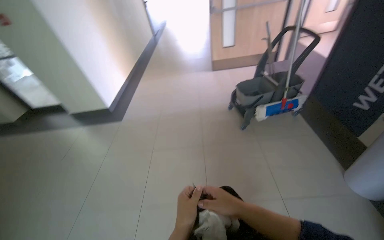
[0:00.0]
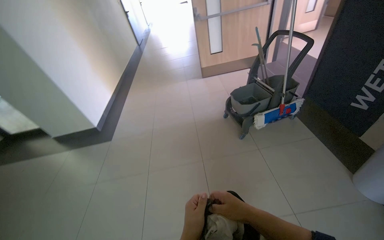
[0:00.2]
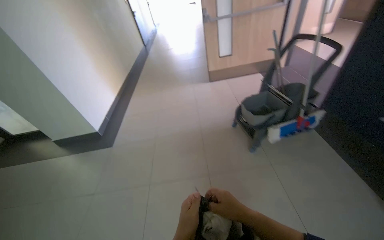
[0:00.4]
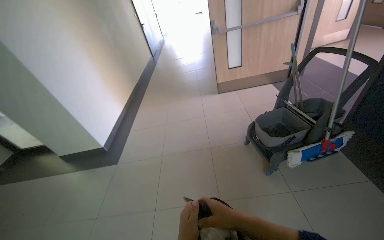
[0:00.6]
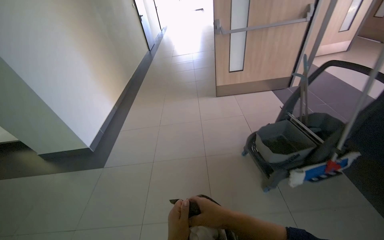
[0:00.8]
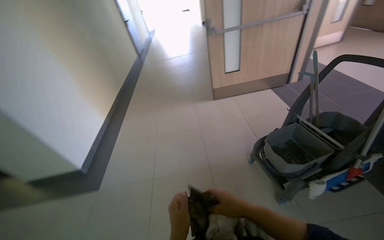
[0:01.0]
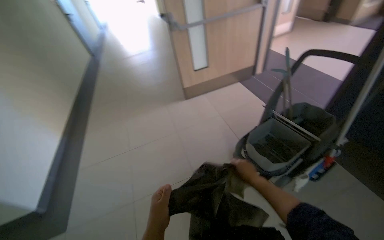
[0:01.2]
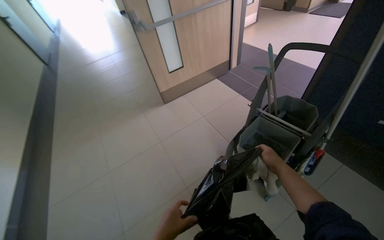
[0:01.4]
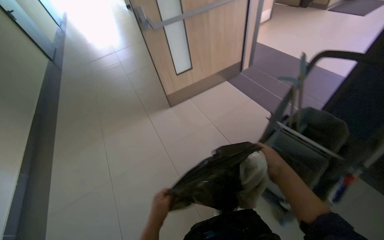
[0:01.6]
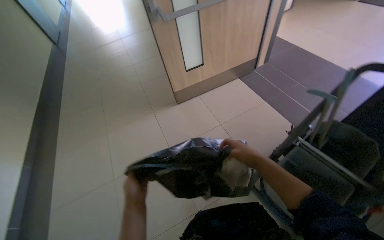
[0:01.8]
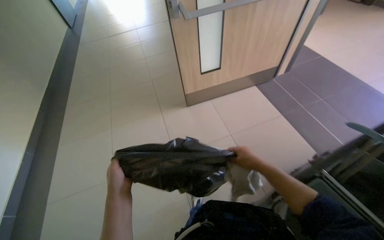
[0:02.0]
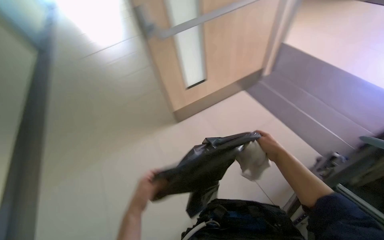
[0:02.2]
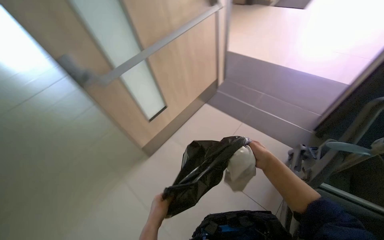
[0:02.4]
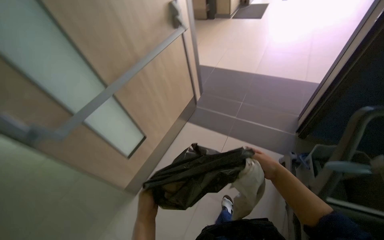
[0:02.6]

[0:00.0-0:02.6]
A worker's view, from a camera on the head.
Job: organizing items.
The whole recording: Organizing cleaning cart supplies. The worker puts items into the cleaning cart and replaces a trash bag.
0:00.0 to 0:01.2: The wearer moves approximately 1 m. The head rotates roughly 20 degrees to the right.
0:01.2 to 0:02.6: The camera is carried about 90 cm.

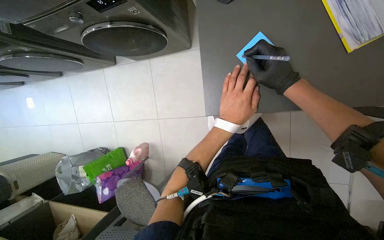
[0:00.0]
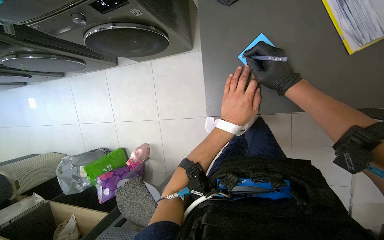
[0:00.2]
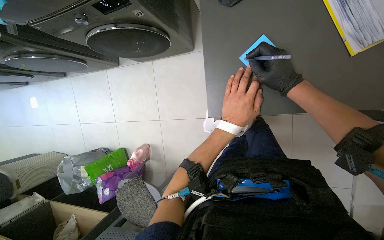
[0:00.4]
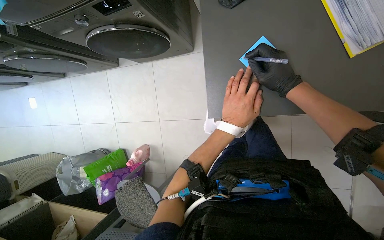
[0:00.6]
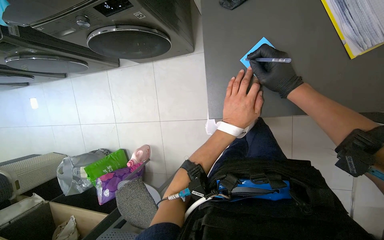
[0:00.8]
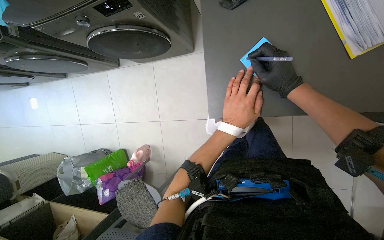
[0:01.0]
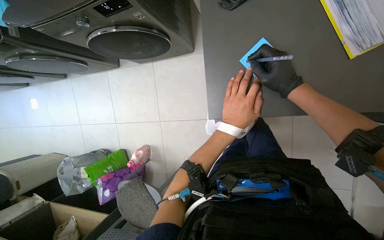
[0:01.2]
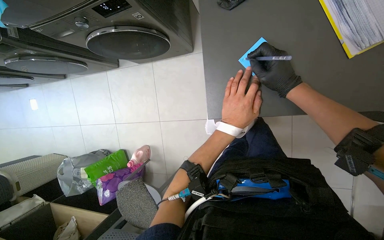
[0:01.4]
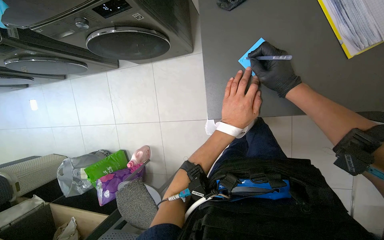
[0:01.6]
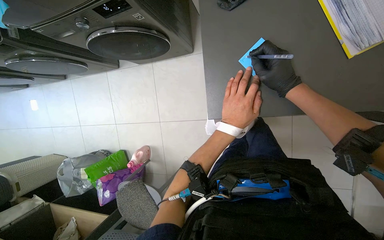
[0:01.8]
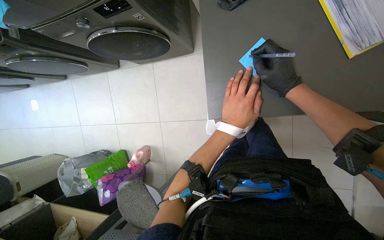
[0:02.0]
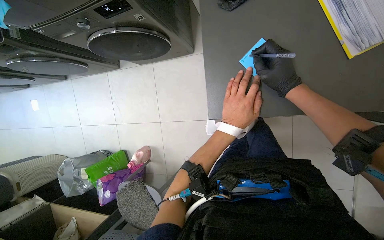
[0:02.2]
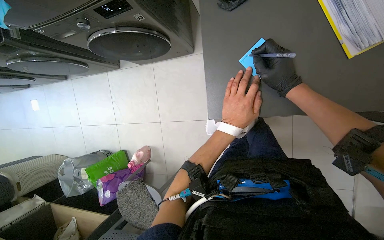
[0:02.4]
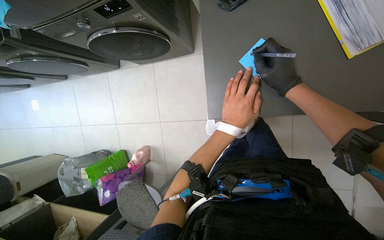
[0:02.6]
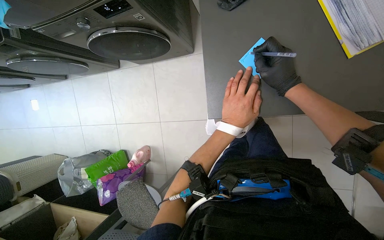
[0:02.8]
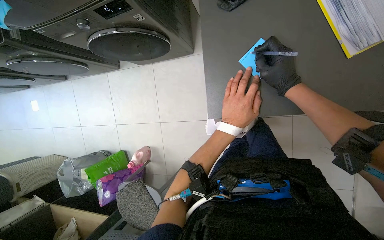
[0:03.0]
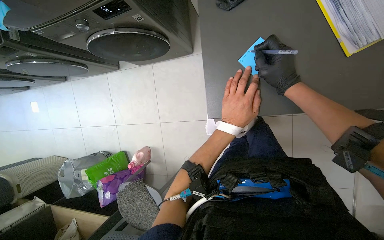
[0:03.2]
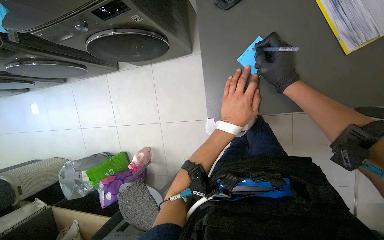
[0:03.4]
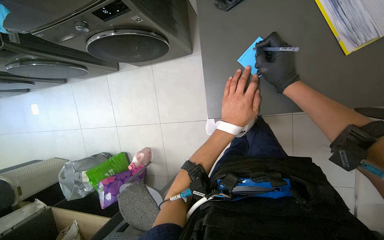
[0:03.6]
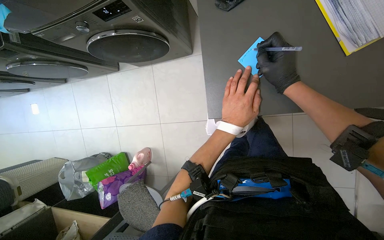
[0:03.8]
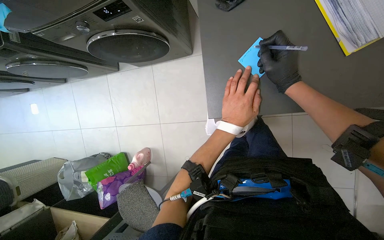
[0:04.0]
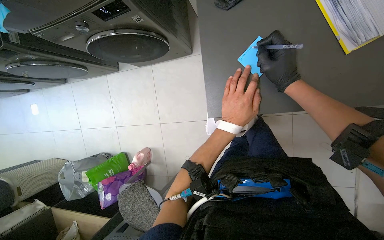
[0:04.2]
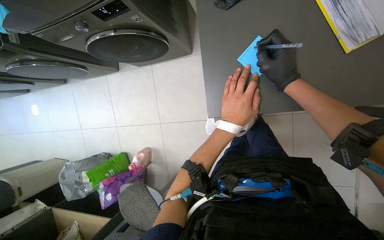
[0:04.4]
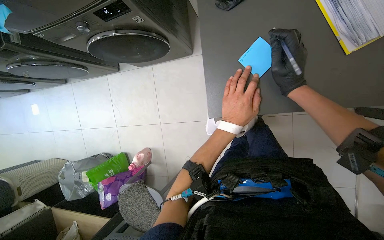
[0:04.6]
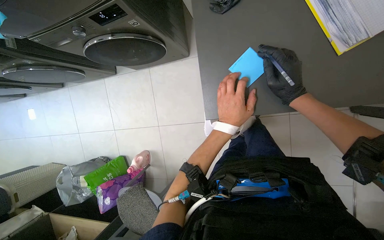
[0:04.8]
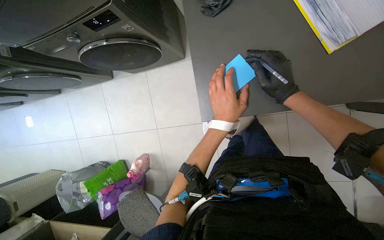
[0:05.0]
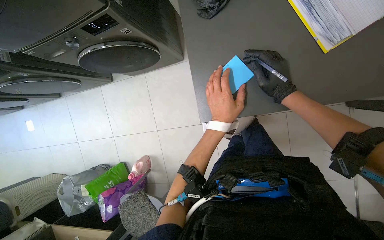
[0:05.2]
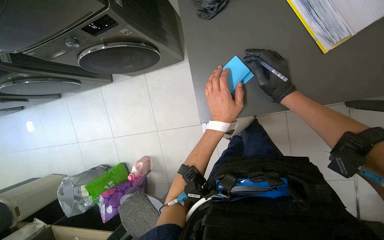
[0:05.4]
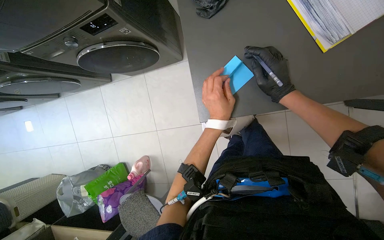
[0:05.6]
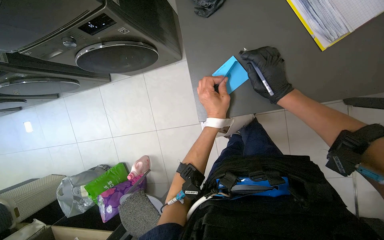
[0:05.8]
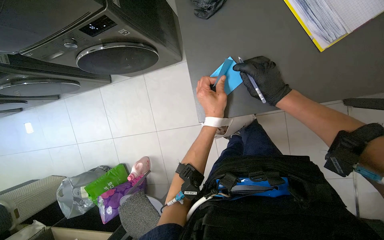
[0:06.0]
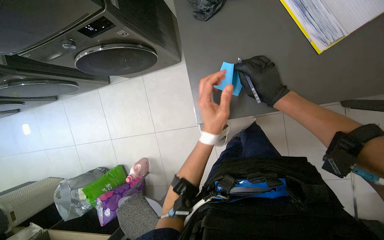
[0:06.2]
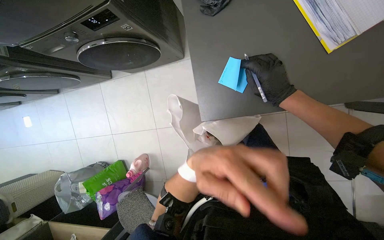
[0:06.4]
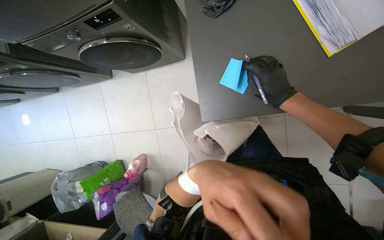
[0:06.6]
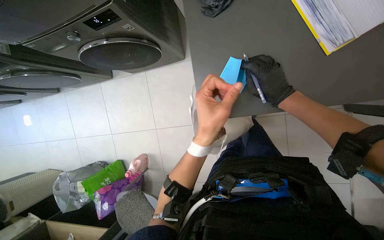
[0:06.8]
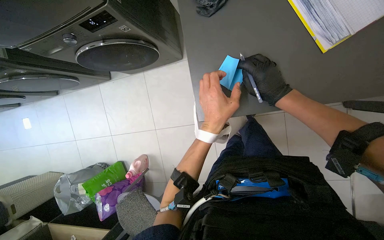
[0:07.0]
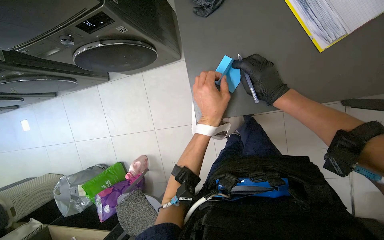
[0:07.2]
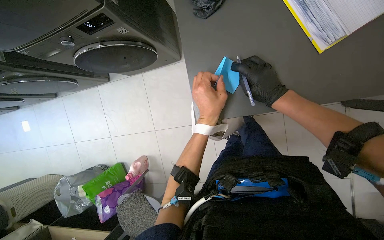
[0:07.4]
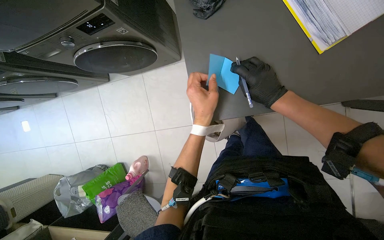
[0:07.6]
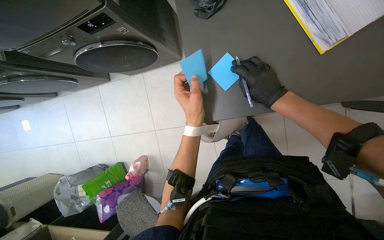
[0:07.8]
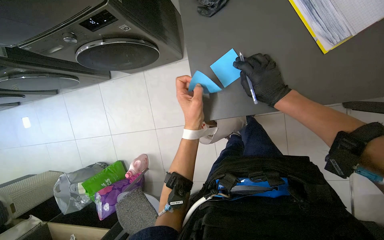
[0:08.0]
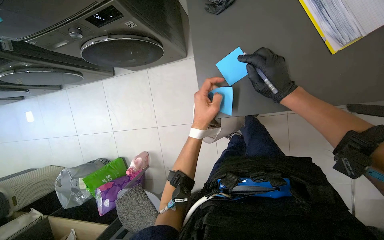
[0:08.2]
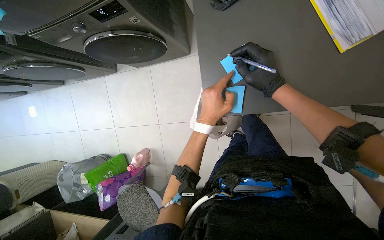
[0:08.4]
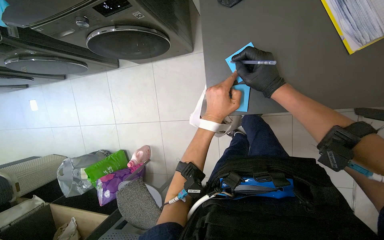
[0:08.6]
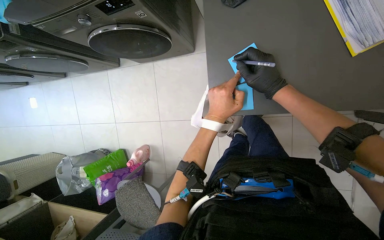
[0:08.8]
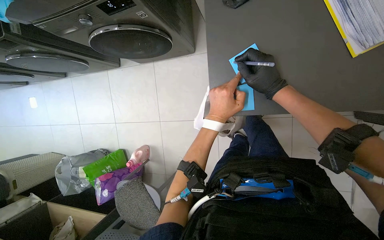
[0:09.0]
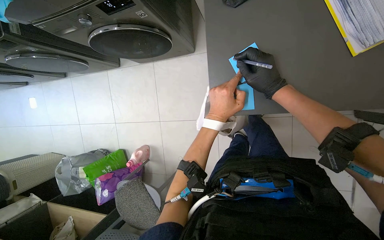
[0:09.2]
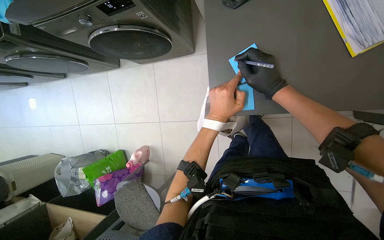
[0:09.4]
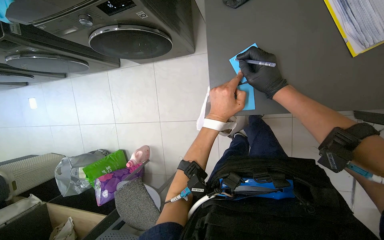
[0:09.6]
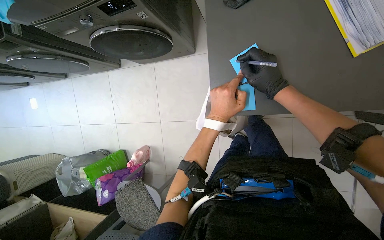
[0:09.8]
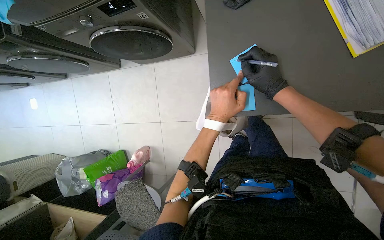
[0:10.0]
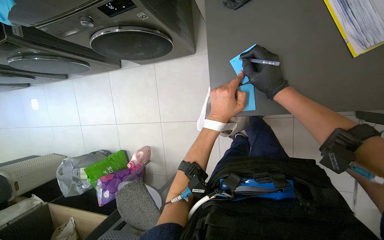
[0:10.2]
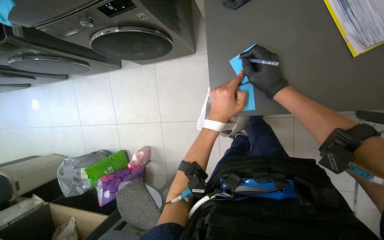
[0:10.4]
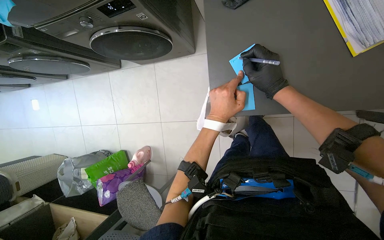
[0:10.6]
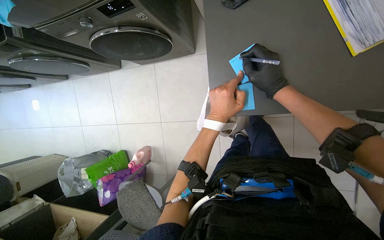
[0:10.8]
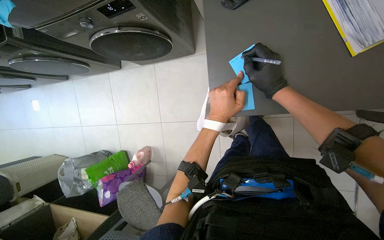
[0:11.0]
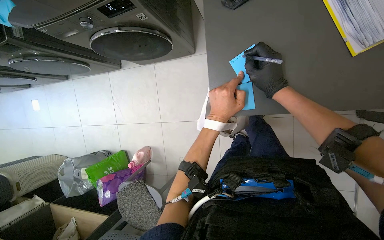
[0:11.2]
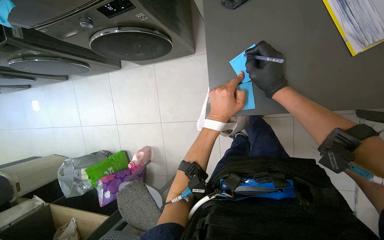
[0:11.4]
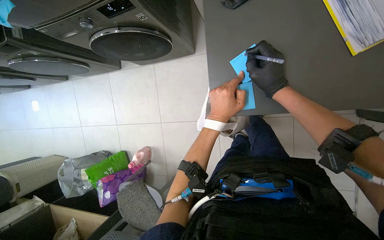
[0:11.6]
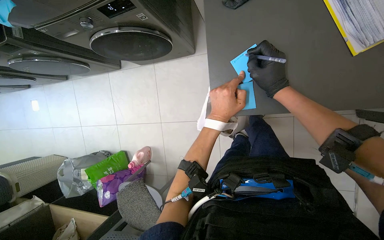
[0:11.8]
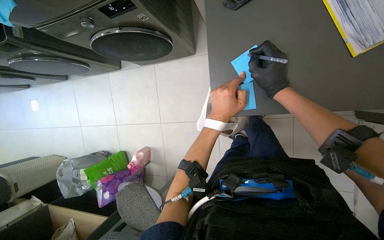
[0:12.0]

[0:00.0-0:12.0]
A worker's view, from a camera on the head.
Job: managing laundry.
The whole recording: Labeling machines with sticky notes. The worker writes on sticky notes, places them on the washing machines, and then collects them into a bag.
0:01.6 to 0:04.4: The hands stay in one place.
0:04.4 to 0:06.0: The hands make small movements and keep their place.
0:06.0 to 0:07.6: The left hand travels nearer to the camera and back again, some 15 cm each way.
0:07.6 to 0:09.0: The left hand moves farther from the camera, roughly 10 cm.
0:09.0 to 0:10.4: The hands work in one place, with small movements.
0:10.4 to 0:12.0: The hands keep their place.

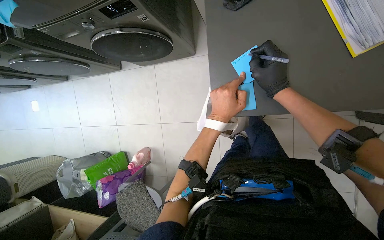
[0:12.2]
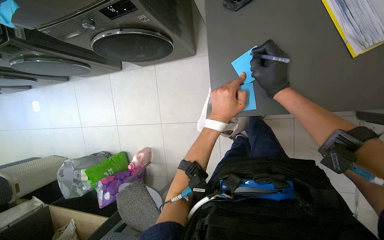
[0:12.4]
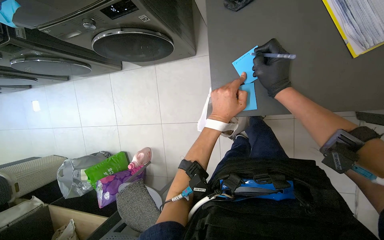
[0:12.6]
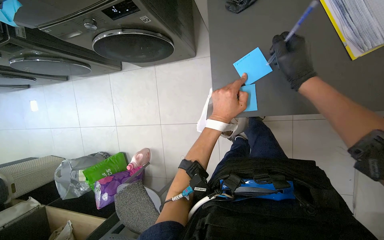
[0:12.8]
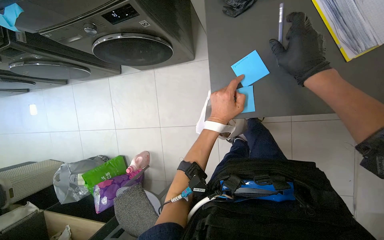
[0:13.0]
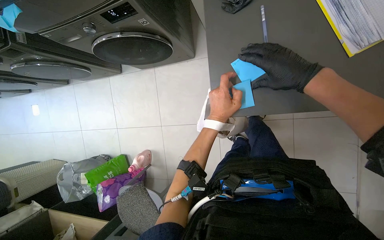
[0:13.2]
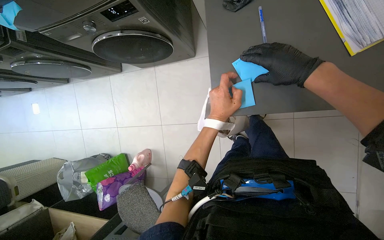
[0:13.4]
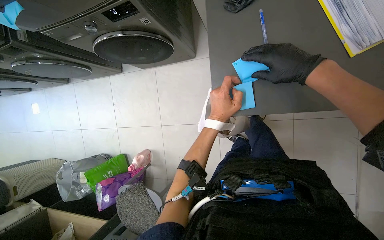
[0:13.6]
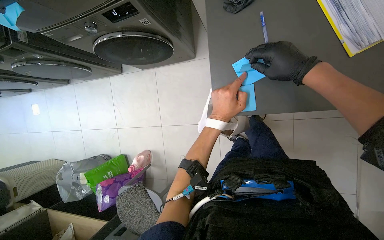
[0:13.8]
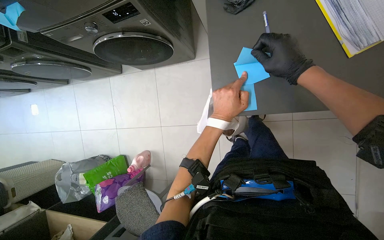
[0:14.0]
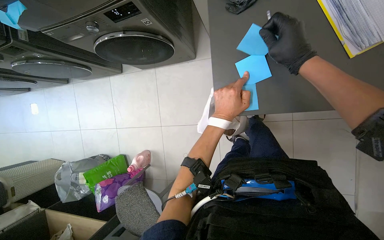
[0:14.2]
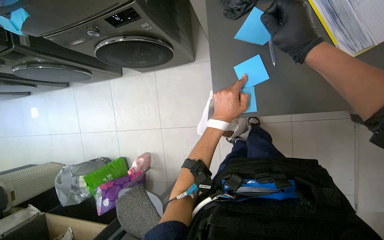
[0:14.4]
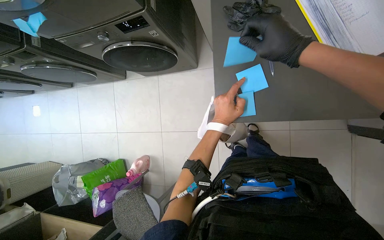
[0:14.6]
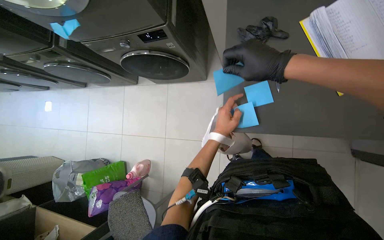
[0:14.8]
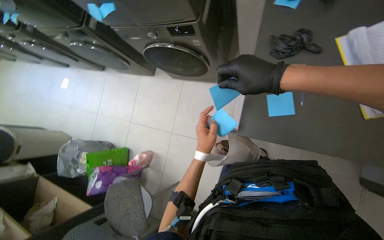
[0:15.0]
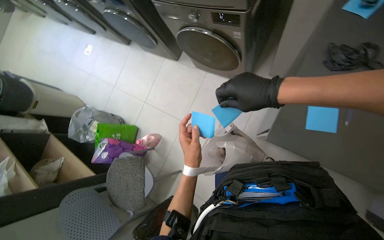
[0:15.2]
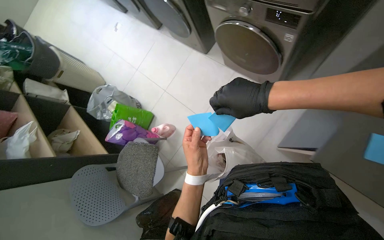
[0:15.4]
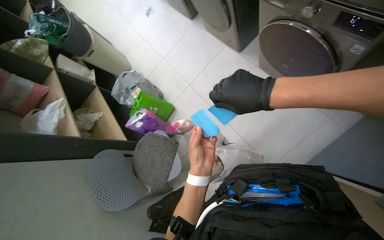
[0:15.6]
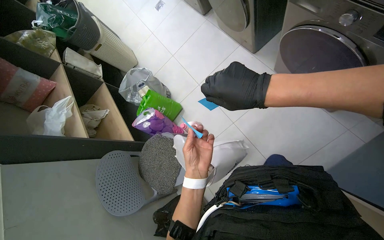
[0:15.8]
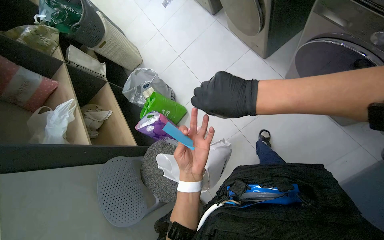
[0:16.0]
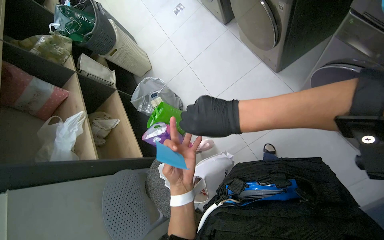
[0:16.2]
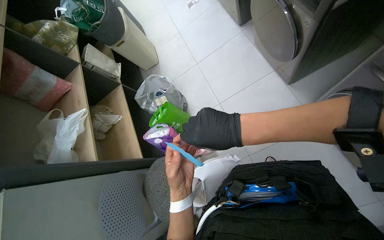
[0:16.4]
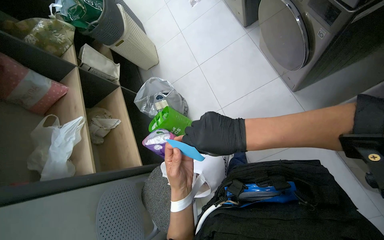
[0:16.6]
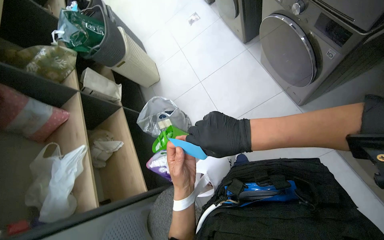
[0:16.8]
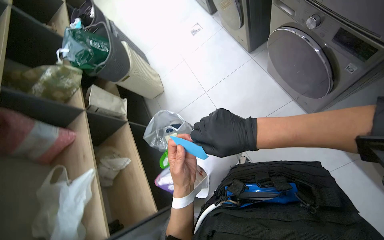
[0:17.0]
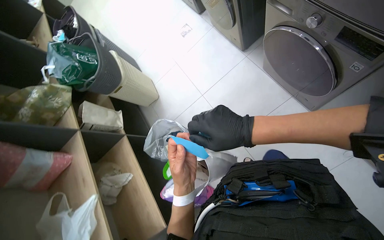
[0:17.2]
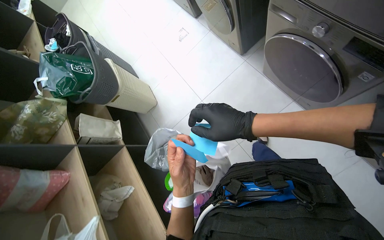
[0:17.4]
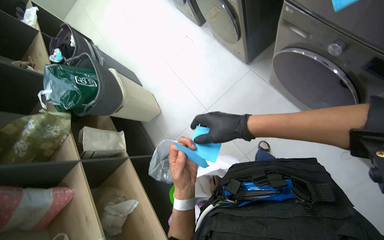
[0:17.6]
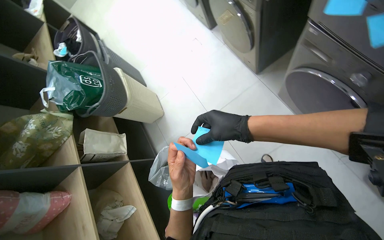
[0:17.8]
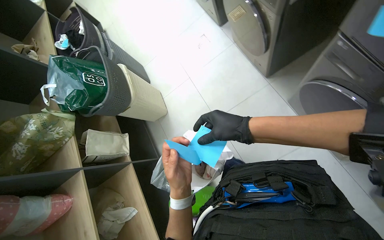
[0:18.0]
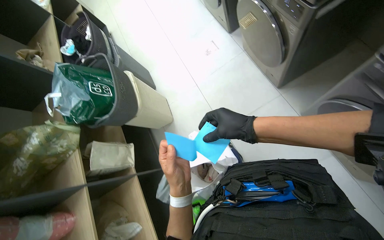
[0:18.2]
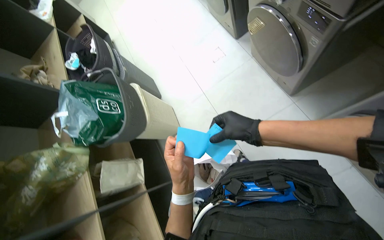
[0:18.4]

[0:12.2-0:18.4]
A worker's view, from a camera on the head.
Job: managing laundry.
The whole recording: Labeling machines with sticky notes. The worker writes on sticky notes, places them on the washing machines, and then collects them into a bag.
0:12.2 to 0:13.8: The hands make small movements and keep their place.
0:13.8 to 0:15.4: The scene turns roughly 40 degrees clockwise in the picture.
0:15.4 to 0:16.8: The wearer moves about 80 cm.
0:16.8 to 0:18.4: The head travels approximately 80 cm.
